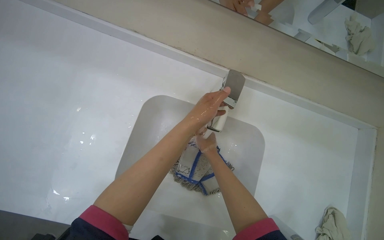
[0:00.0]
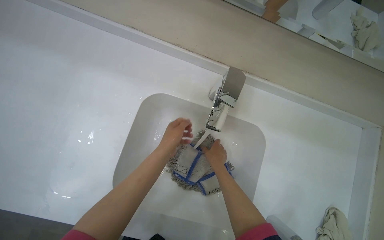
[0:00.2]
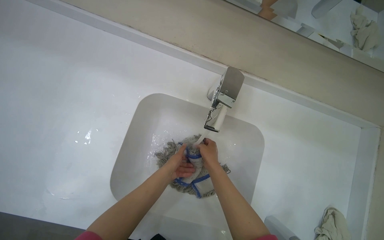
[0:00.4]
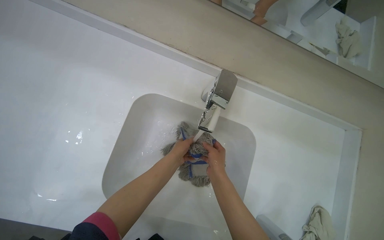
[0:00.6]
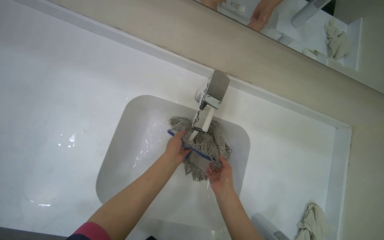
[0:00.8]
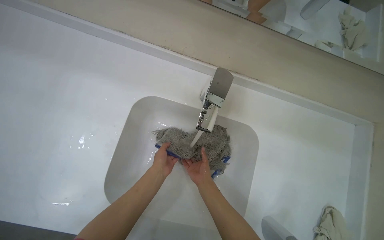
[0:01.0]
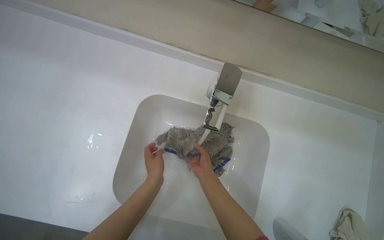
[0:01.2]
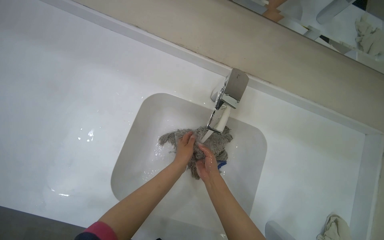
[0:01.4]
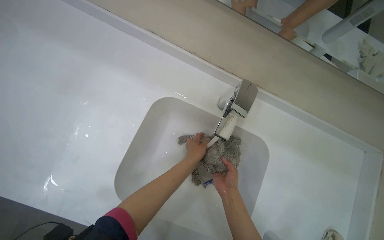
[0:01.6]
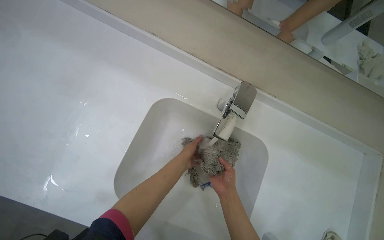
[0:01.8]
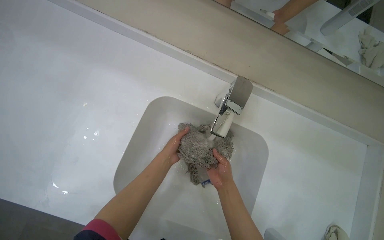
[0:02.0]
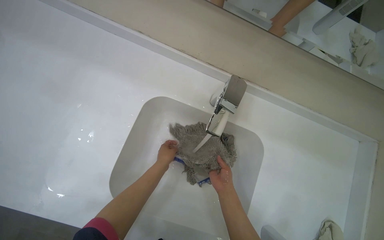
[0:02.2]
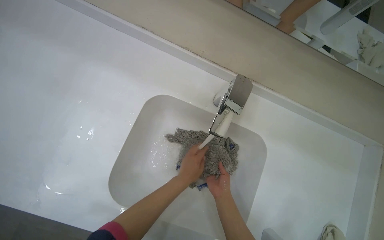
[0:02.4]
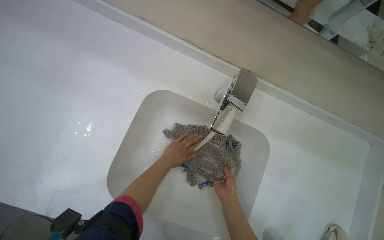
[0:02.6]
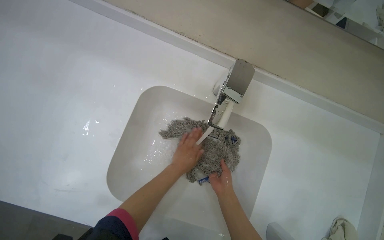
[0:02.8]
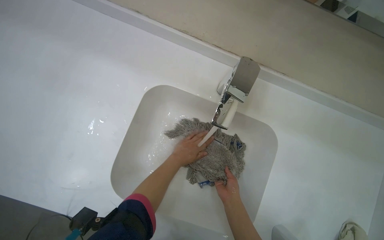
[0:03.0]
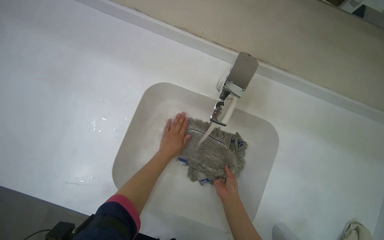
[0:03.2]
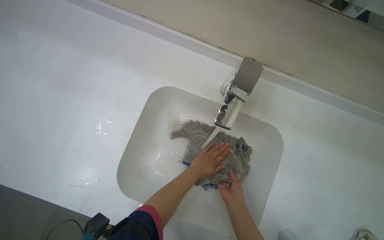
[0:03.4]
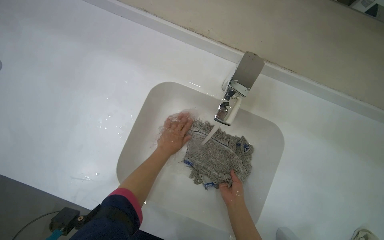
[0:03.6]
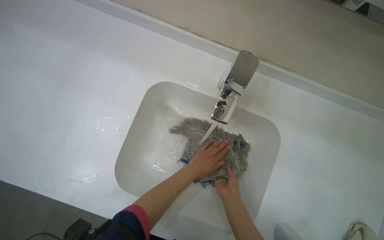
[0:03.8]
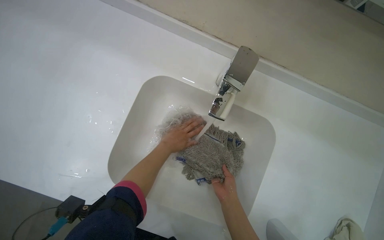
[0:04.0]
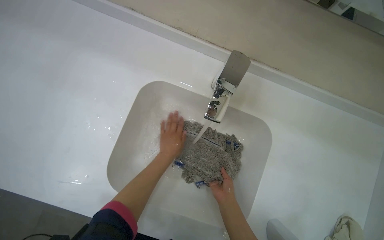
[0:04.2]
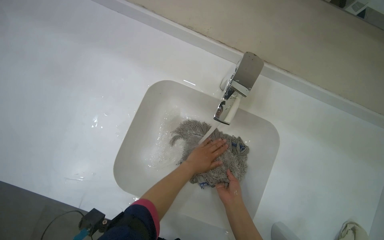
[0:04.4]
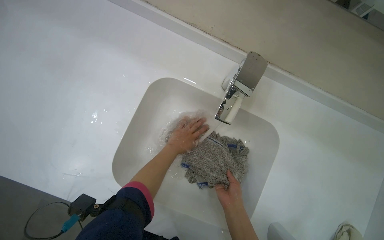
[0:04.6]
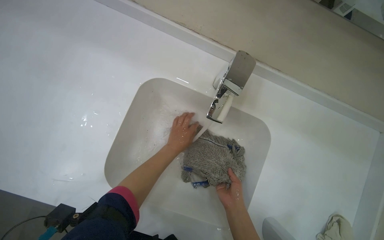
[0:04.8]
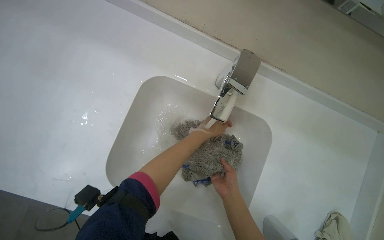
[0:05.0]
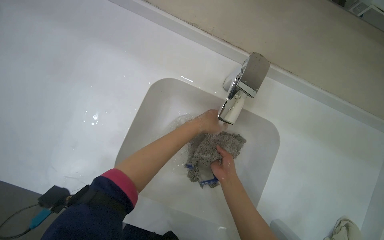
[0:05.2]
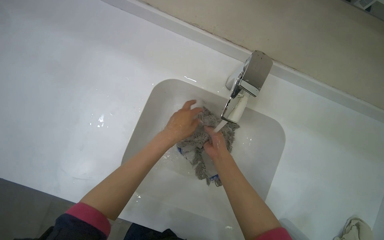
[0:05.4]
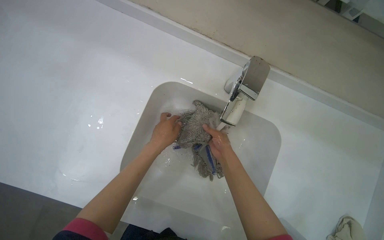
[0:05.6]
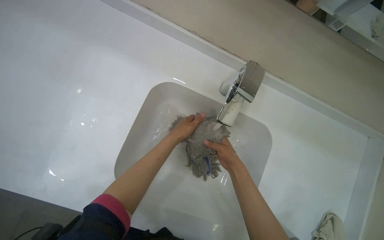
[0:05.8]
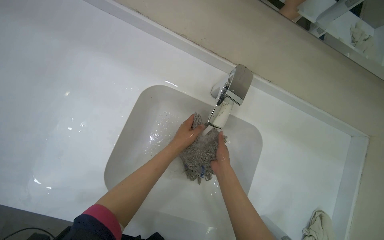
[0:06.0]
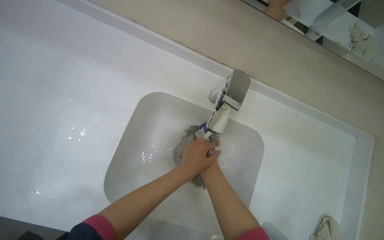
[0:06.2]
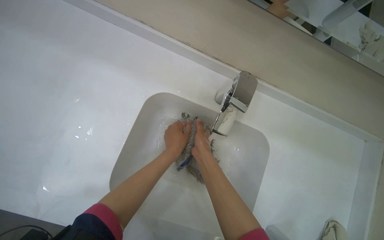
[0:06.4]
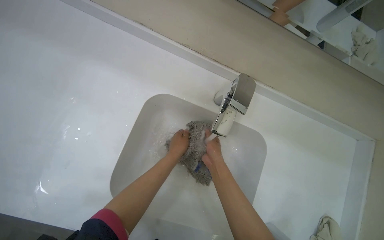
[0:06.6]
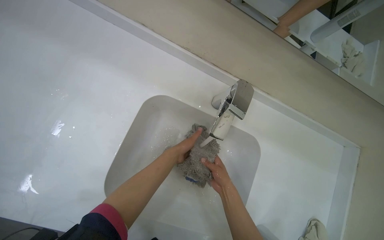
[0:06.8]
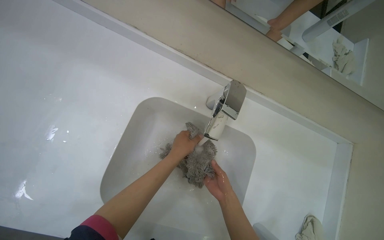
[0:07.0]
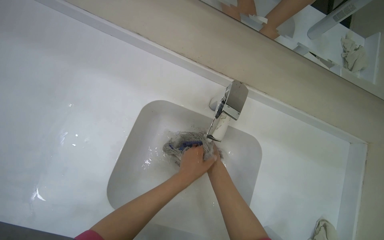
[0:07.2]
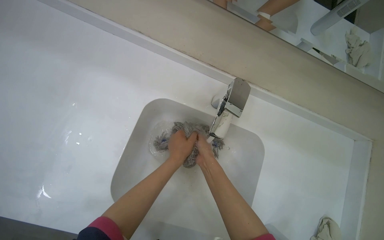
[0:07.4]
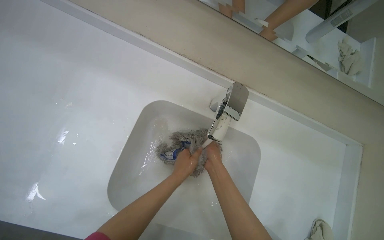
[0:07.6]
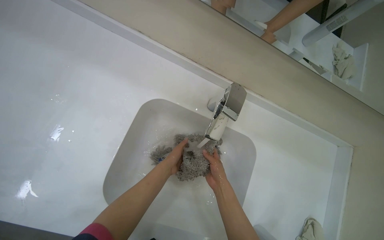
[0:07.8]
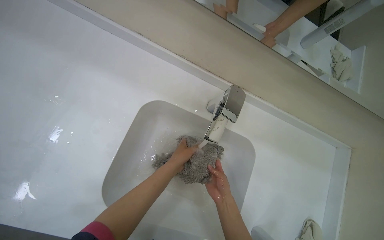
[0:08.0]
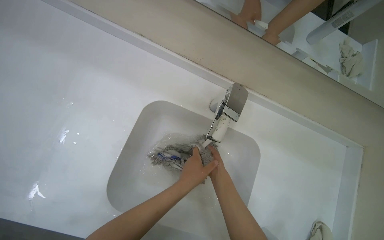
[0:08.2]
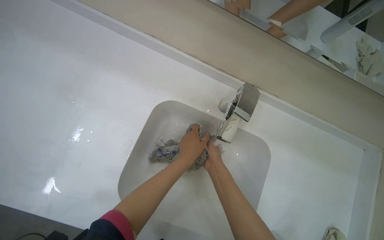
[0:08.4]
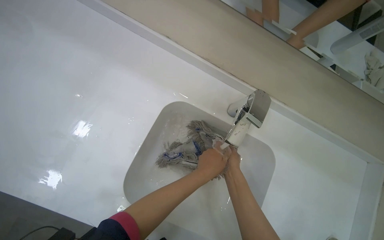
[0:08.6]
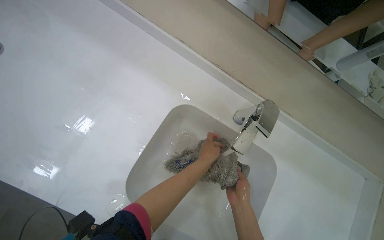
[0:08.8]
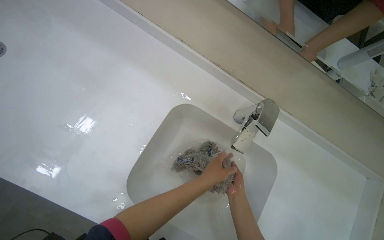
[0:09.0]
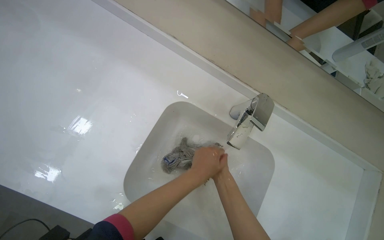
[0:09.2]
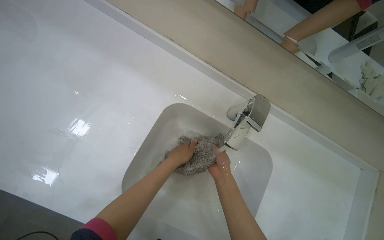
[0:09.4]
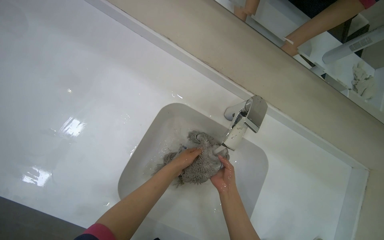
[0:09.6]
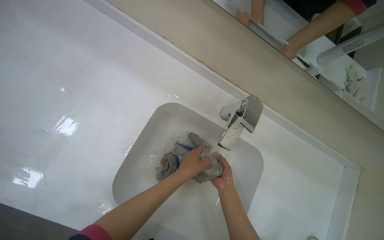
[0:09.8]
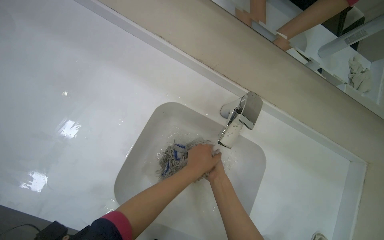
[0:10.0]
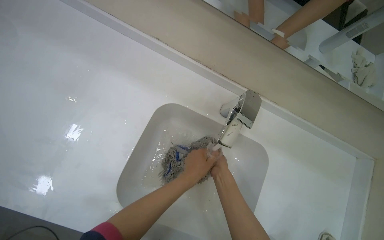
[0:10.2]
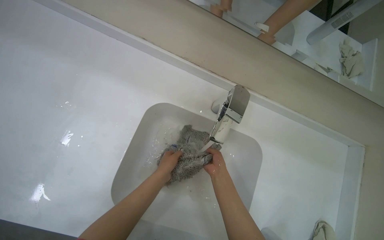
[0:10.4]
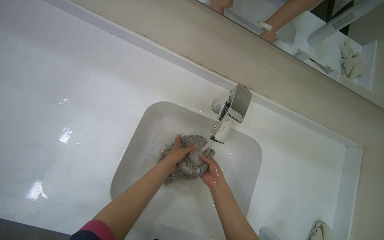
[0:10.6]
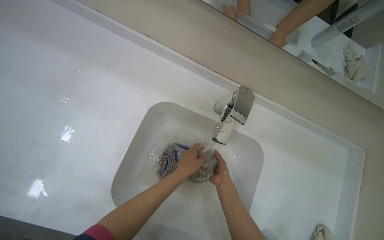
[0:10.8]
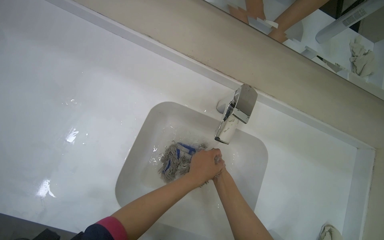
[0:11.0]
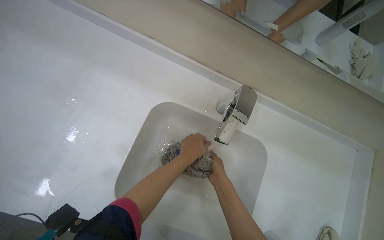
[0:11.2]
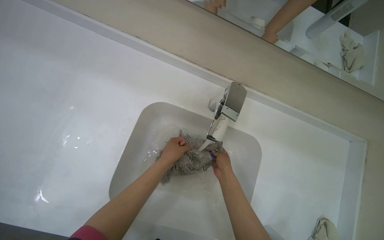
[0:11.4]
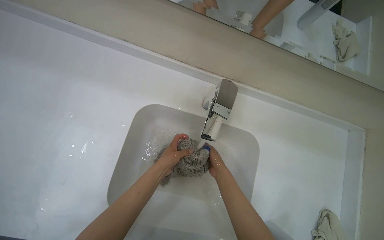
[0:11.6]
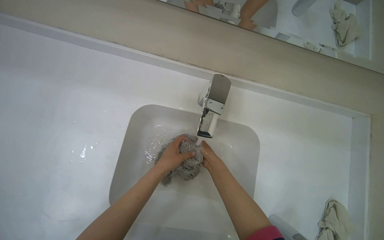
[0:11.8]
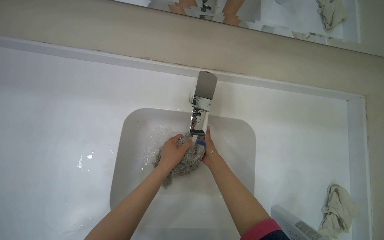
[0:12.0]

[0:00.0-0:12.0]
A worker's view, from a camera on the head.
Job: preparing cleaning supplies.
The whole recording: Washing and wringing mop head. The worker washes and wrings the mop head in the sink.
0:00.0 to 0:01.6: The left hand shifts some 15 cm down the picture and farther from the camera. The right hand moves down the picture and nearer to the camera, roughly 10 cm.
0:01.6 to 0:03.0: The left hand is displaced farther from the camera by about 10 cm.
0:03.0 to 0:04.4: The hands make small movements and keep their place.
0:04.4 to 0:06.0: The right hand is displaced up the picture by some 10 cm; the left hand goes approximately 15 cm nearer to the camera and up the picture.
0:07.6 to 0:09.0: The right hand swings nearer and farther, approximately 10 cm each way, with 2 reversals.

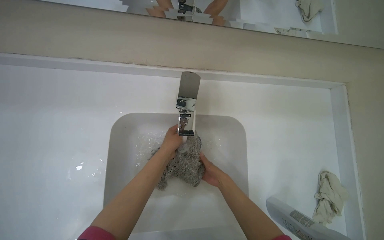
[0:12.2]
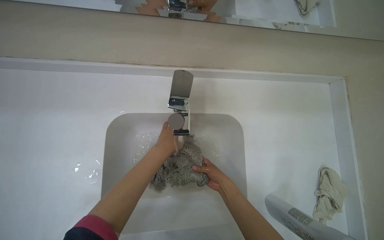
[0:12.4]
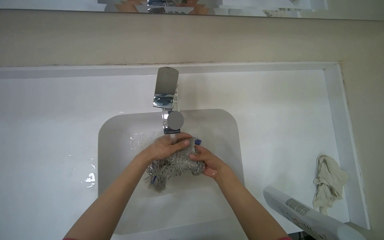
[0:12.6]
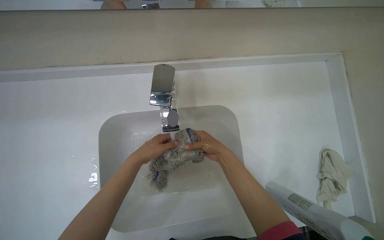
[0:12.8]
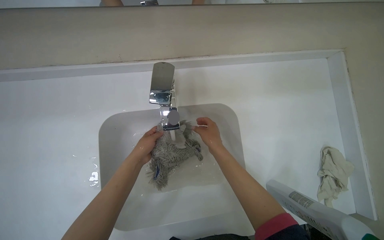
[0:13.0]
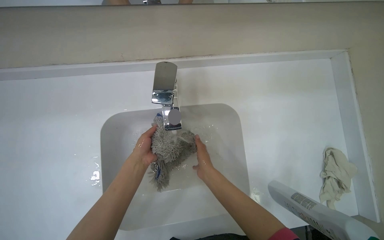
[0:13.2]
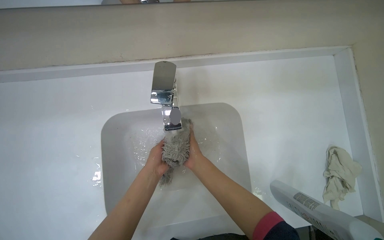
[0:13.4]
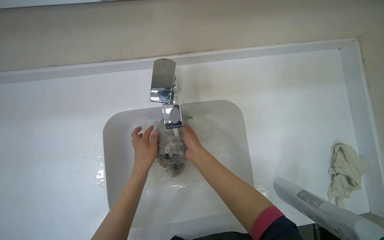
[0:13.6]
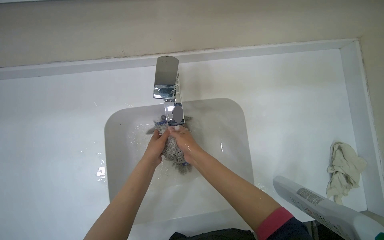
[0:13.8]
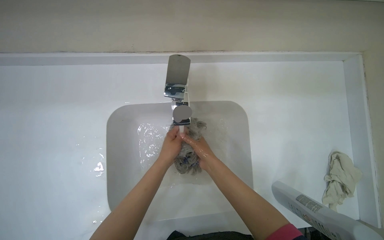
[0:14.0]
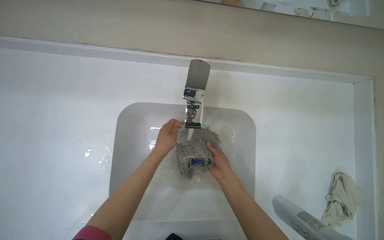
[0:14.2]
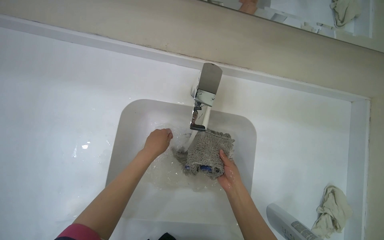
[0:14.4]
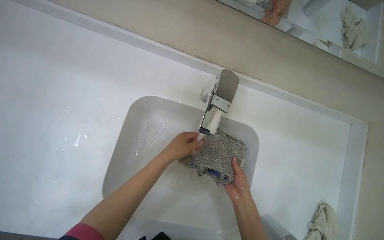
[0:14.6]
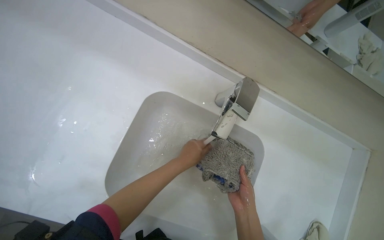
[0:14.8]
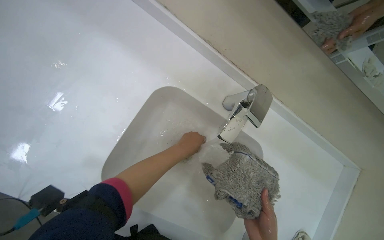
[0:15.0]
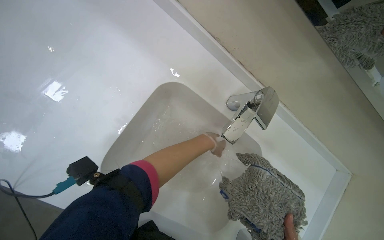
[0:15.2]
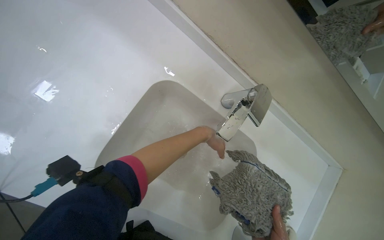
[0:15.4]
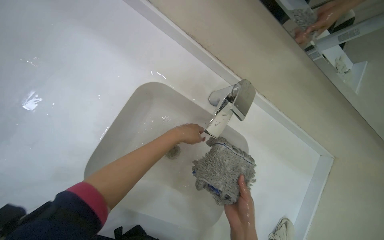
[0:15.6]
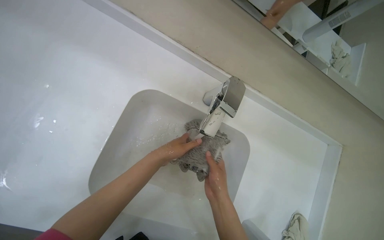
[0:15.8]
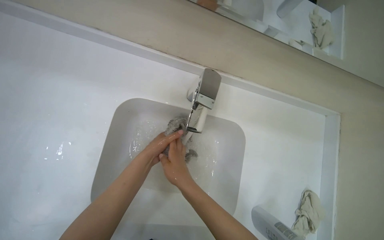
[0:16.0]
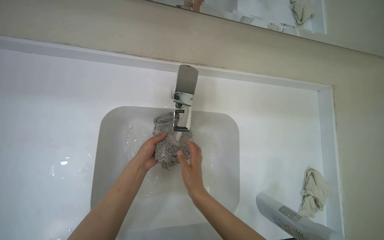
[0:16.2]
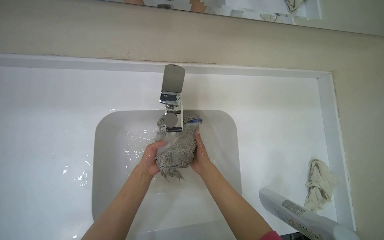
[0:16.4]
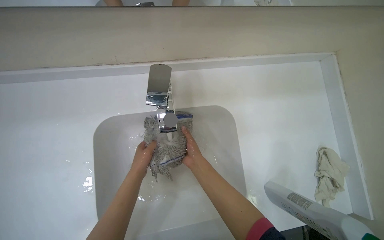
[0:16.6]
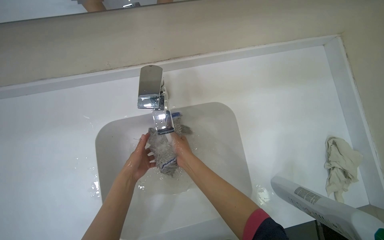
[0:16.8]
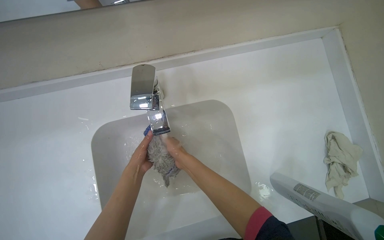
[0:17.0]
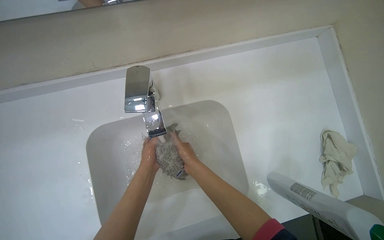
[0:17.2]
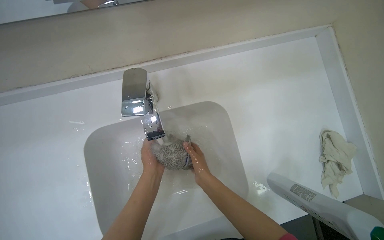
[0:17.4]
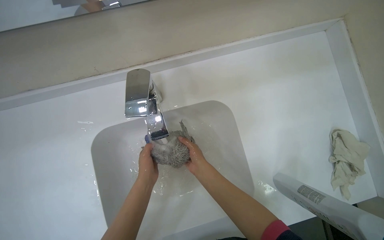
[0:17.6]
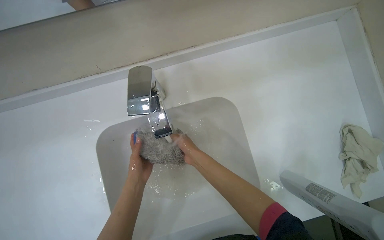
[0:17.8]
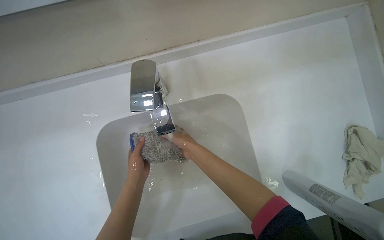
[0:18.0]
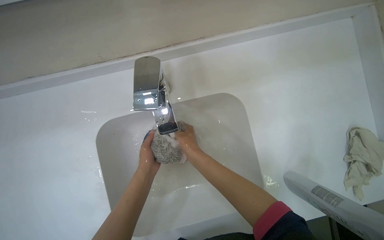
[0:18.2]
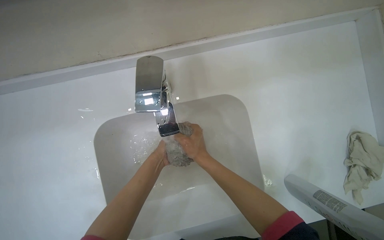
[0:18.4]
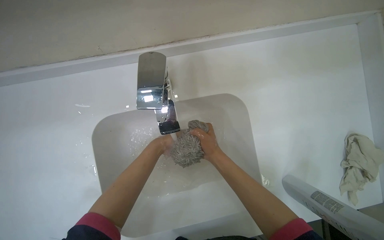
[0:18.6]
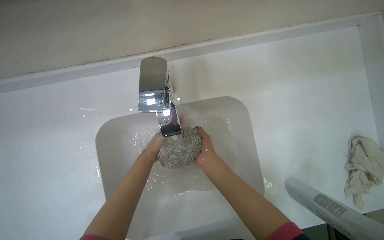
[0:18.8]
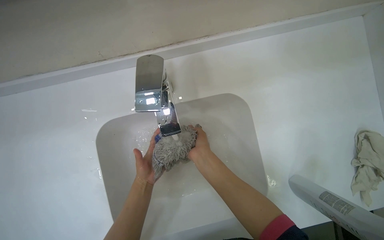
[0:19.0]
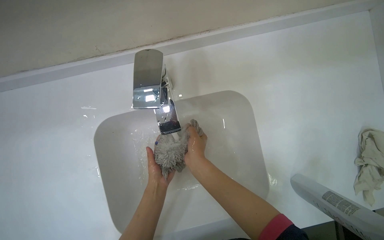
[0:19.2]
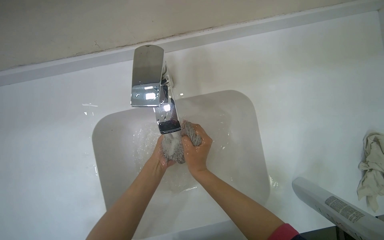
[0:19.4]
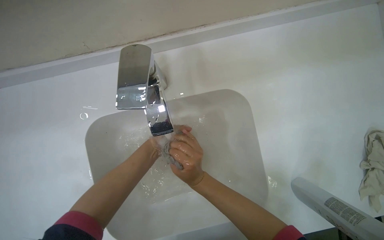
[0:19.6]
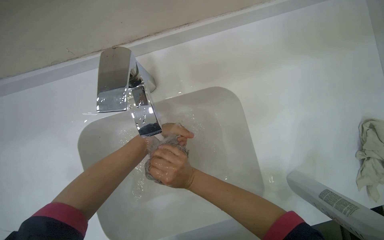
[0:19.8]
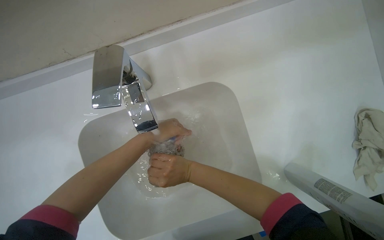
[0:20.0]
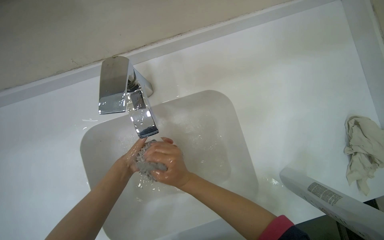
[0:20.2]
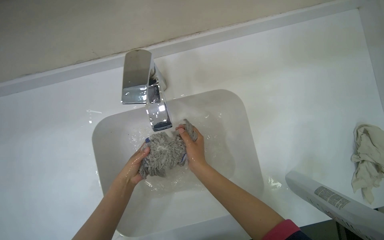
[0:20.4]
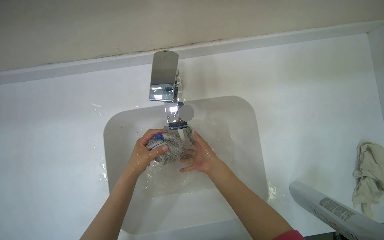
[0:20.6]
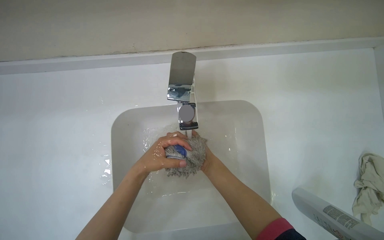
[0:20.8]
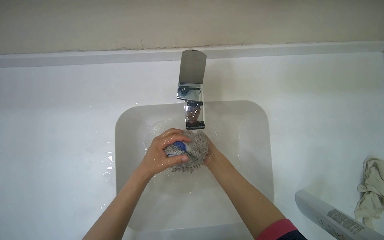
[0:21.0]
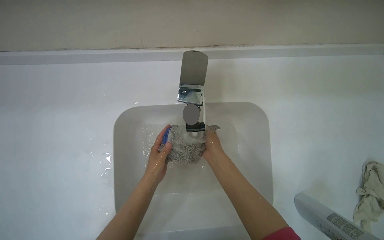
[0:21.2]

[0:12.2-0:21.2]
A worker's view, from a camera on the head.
Job: preparing cleaning supplies.
The whole recording: Washing and wringing mop head. The worker washes and wrings the mop head in the sink.
0:12.2 to 0:13.8: The right hand goes some 15 cm to the left and nearer to the camera.
0:13.8 to 0:15.2: The scene turns about 40 degrees clockwise in the picture. The left hand heads to the right, covering some 10 cm.
0:15.2 to 0:16.6: Everything in view rotates about 40 degrees counterclockwise.
0:19.8 to 0:21.2: The left hand goes roughly 15 cm down the picture.
